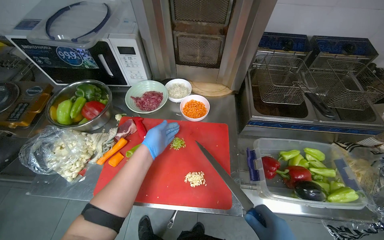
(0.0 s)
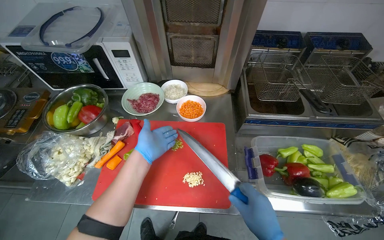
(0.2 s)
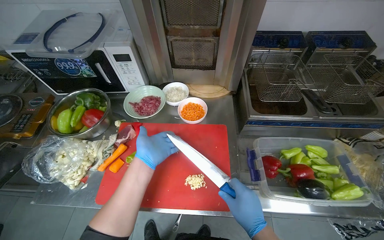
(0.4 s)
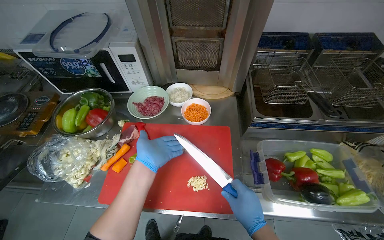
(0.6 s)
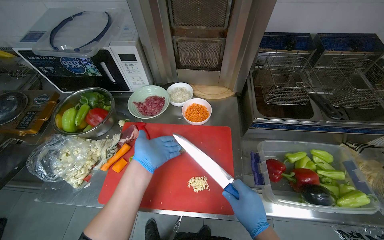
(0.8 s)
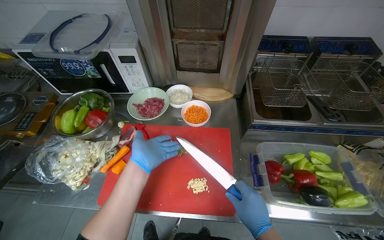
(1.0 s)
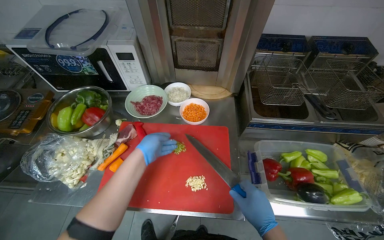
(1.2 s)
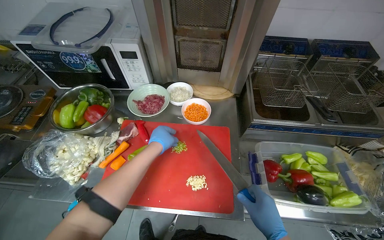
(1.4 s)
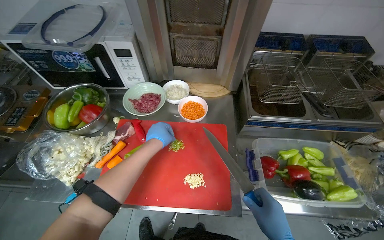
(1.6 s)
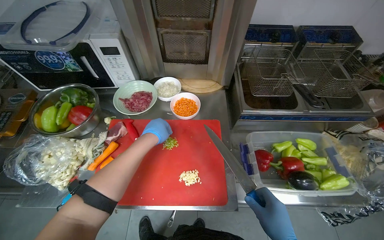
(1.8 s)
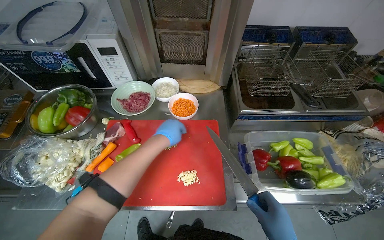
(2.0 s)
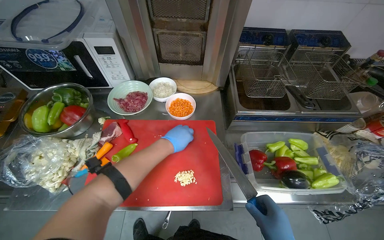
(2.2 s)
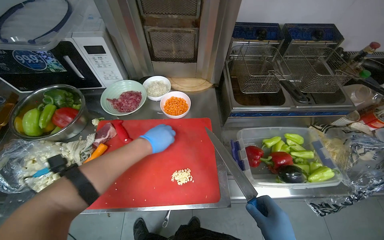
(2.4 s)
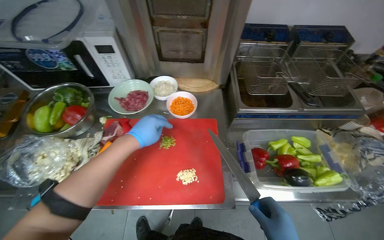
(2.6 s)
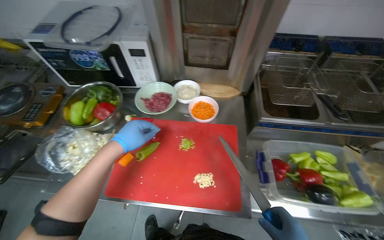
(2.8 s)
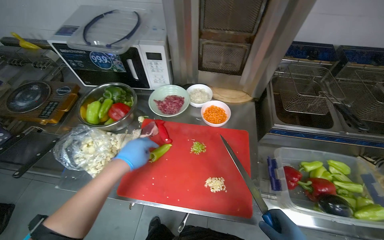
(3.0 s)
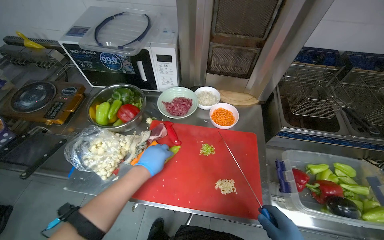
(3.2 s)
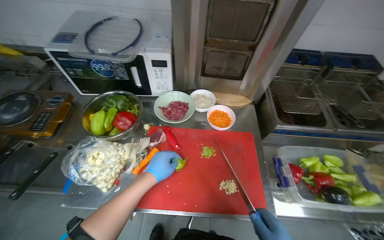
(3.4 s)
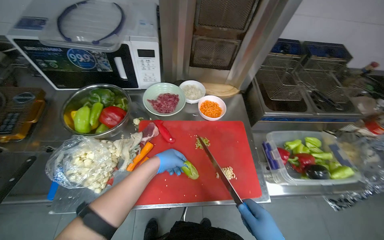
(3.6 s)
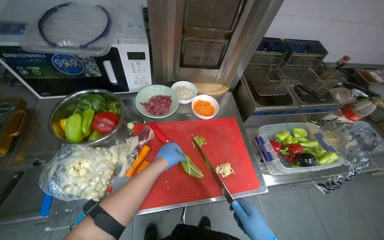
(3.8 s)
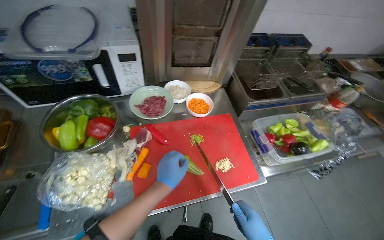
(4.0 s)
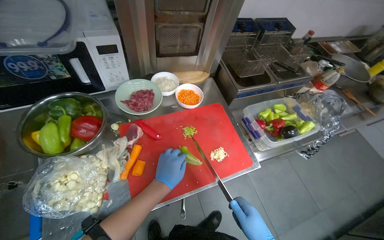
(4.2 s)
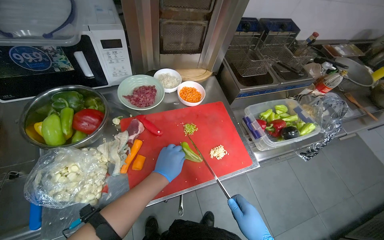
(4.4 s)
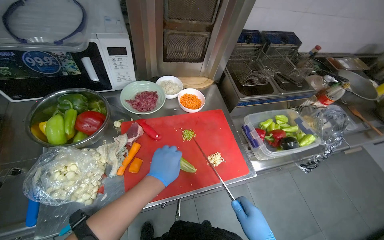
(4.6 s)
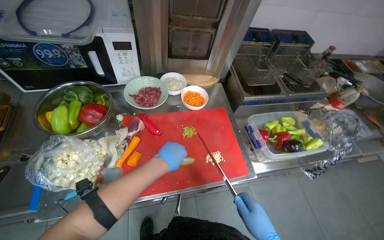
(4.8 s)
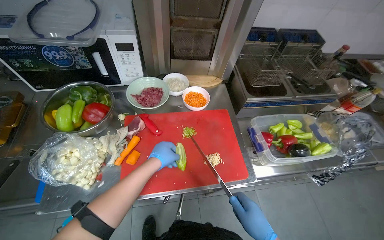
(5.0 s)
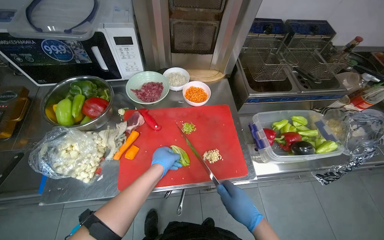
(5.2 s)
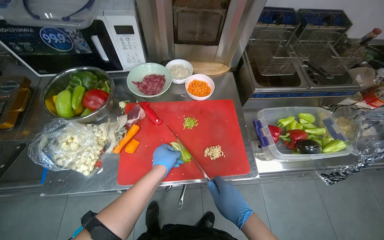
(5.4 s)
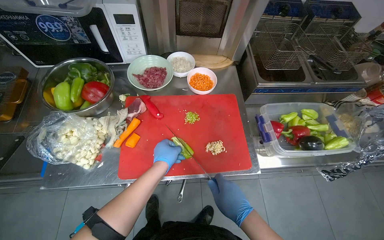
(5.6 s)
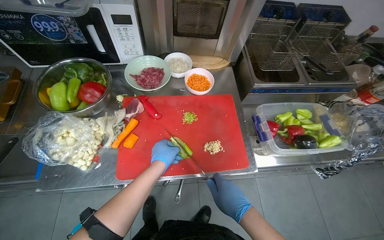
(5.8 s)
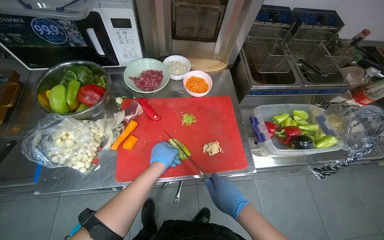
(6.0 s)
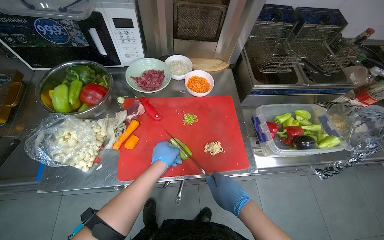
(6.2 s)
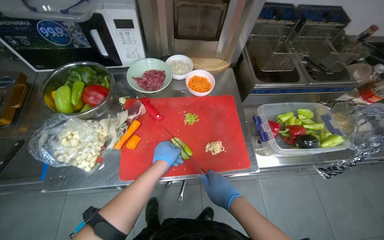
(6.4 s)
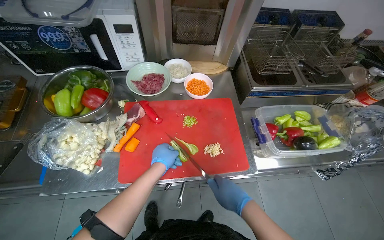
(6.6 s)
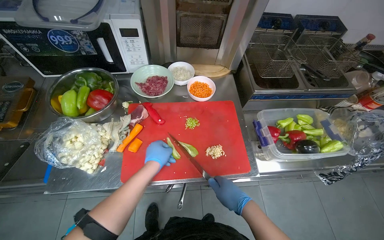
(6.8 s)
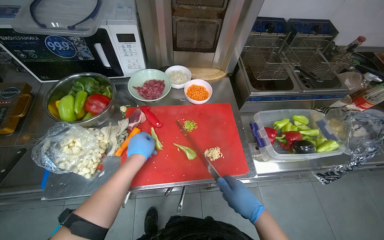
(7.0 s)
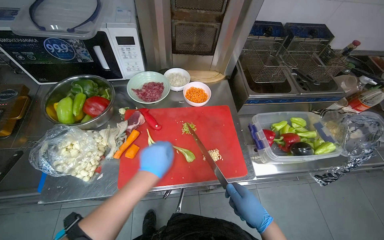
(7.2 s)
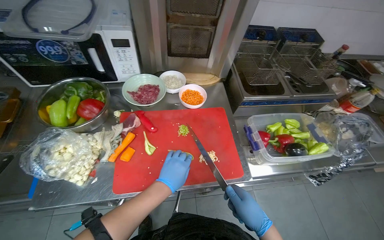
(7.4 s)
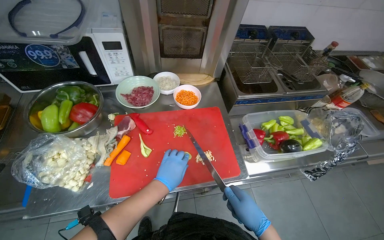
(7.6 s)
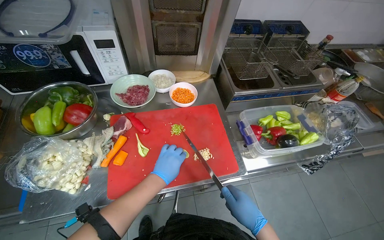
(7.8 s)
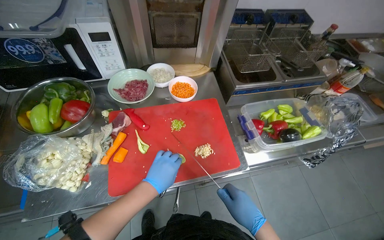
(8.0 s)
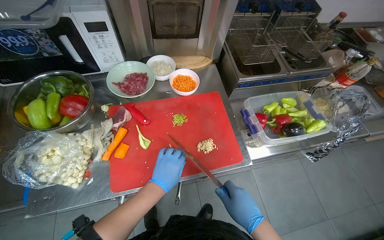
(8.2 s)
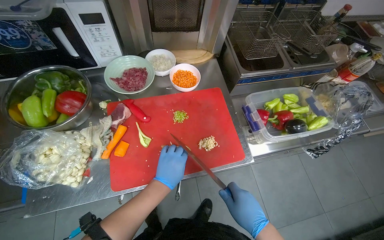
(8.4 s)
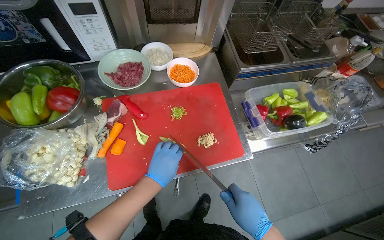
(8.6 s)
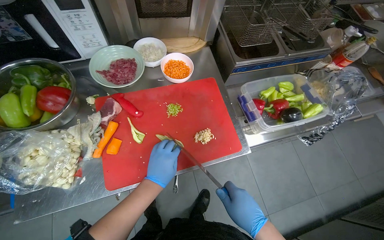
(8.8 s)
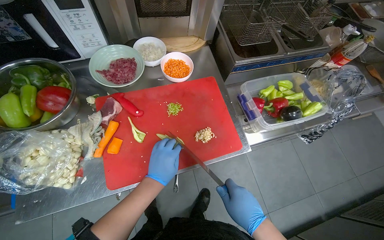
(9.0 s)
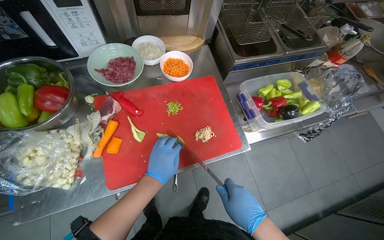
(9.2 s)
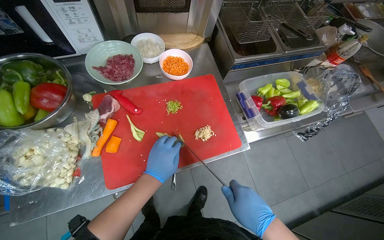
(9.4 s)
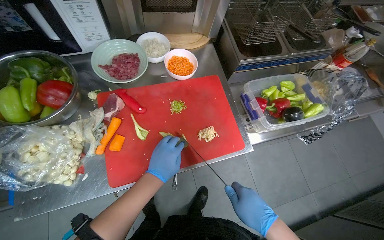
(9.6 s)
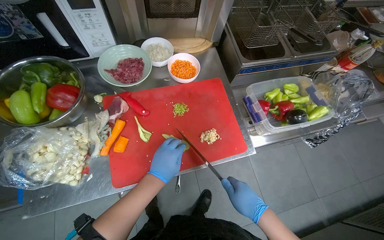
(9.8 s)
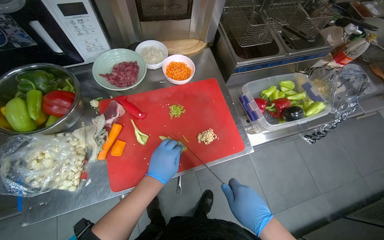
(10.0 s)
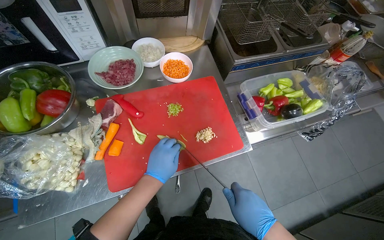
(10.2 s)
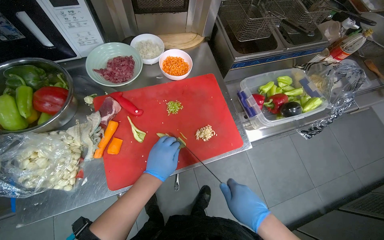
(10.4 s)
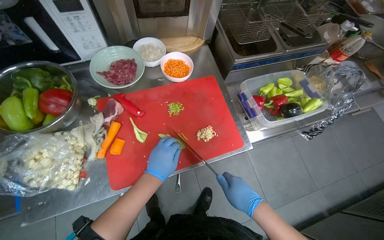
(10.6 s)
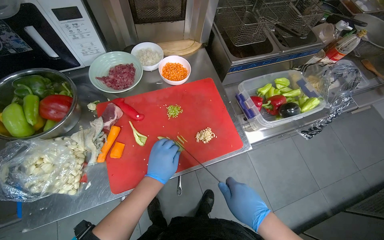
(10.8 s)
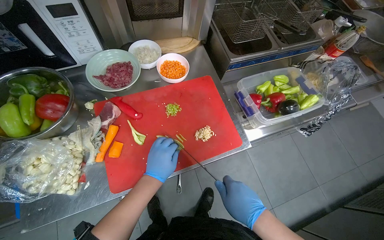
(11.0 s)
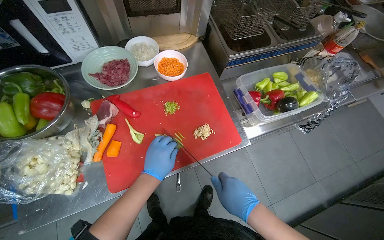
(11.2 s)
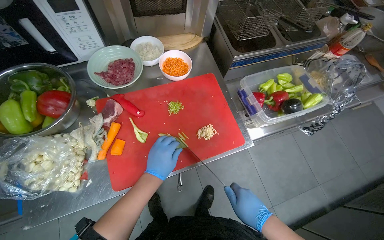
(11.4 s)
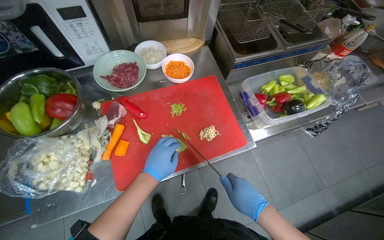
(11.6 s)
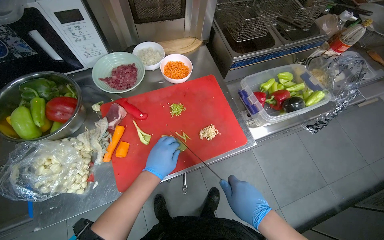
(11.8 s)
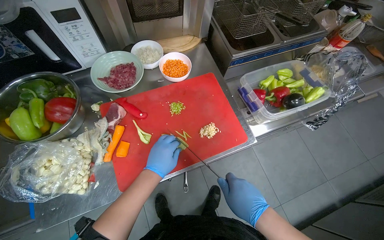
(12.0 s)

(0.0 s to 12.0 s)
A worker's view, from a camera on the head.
Job: preparing food.
The whole recording: Slicing green peppers. The worker slices green peppers on a red cutting board.
0.0 s - 1.6 s: The left hand goes about 10 cm nearer to the camera.
1.6 s - 3.0 s: The left hand goes about 15 cm to the left and nearer to the camera.
3.0 s - 4.4 s: The wearer's head swings roughly 30 degrees to the right.
6.0 s - 10.4 s: The hands stay close to where they were, moving slightly.
10.4 s - 12.0 s: The hands stay close to where they were, moving slightly.

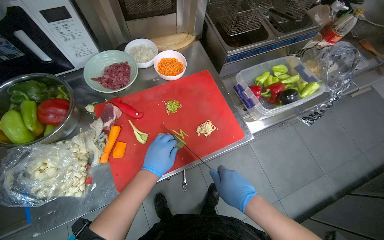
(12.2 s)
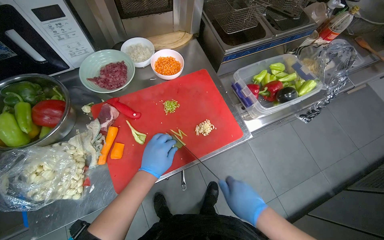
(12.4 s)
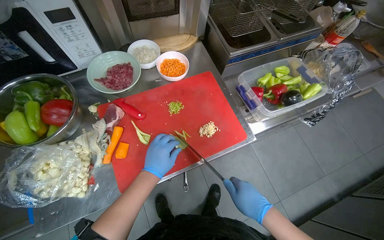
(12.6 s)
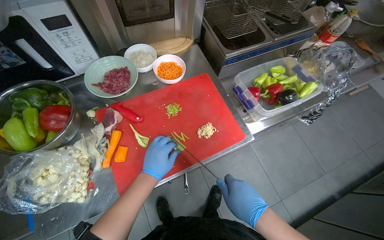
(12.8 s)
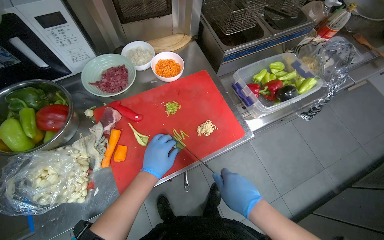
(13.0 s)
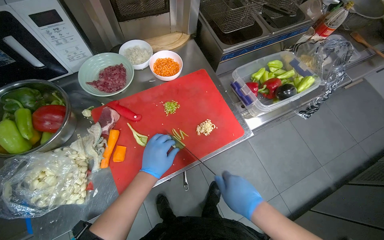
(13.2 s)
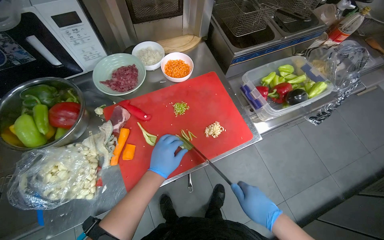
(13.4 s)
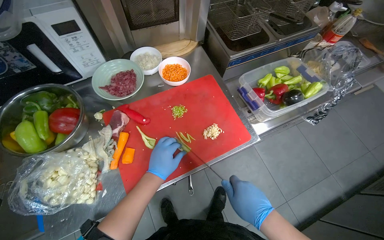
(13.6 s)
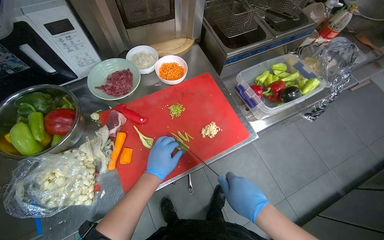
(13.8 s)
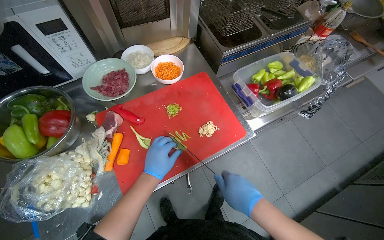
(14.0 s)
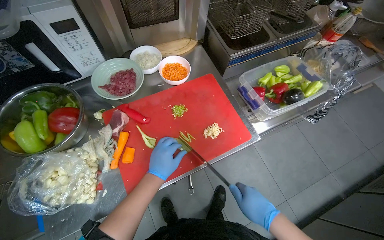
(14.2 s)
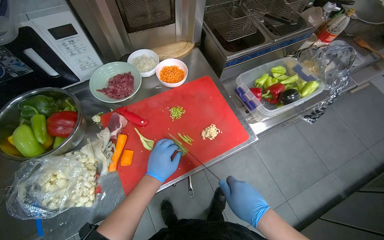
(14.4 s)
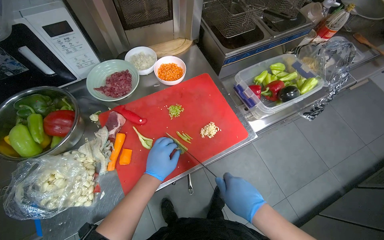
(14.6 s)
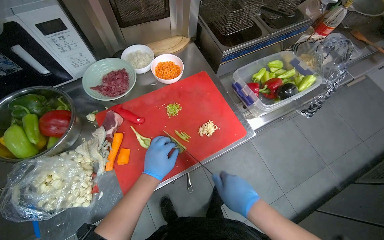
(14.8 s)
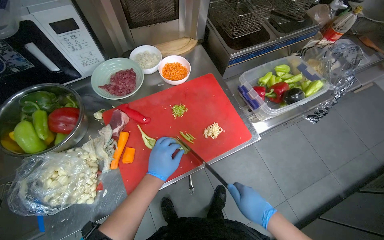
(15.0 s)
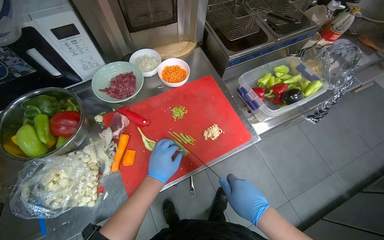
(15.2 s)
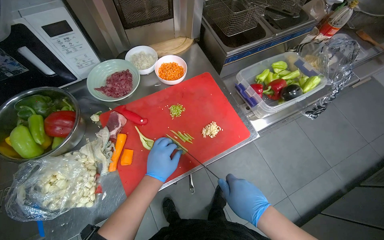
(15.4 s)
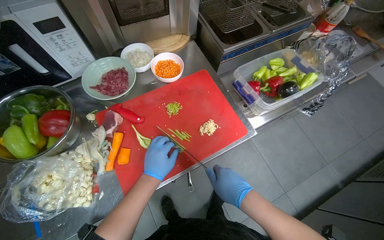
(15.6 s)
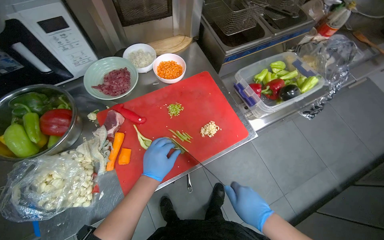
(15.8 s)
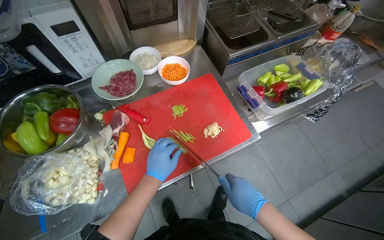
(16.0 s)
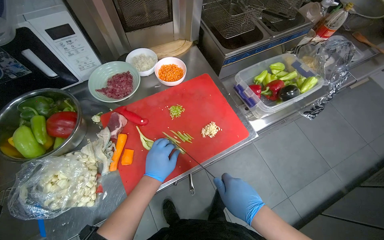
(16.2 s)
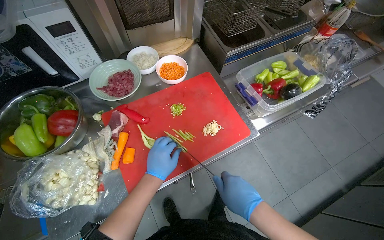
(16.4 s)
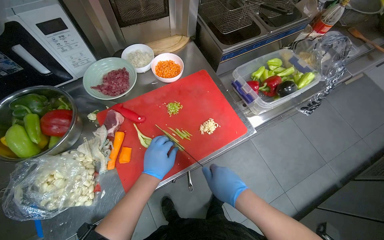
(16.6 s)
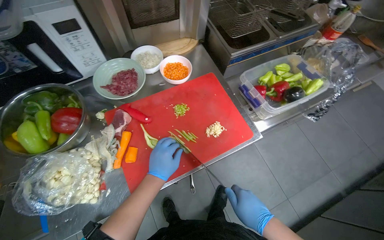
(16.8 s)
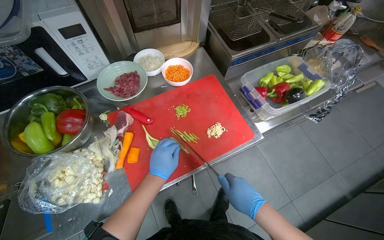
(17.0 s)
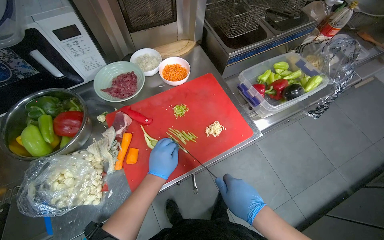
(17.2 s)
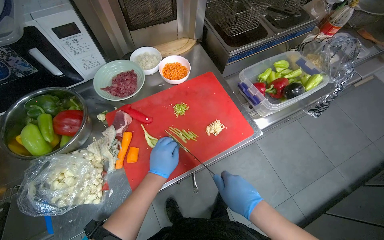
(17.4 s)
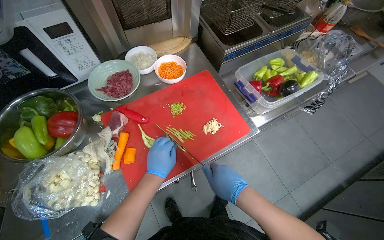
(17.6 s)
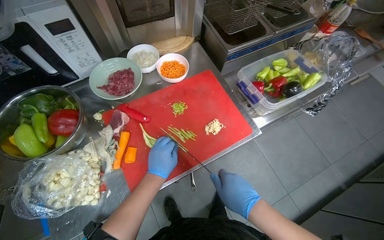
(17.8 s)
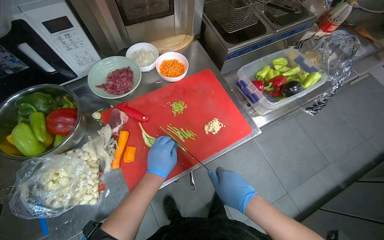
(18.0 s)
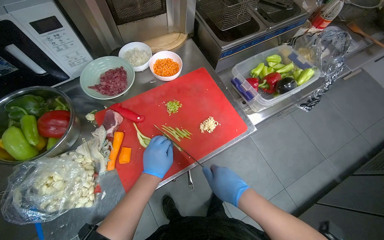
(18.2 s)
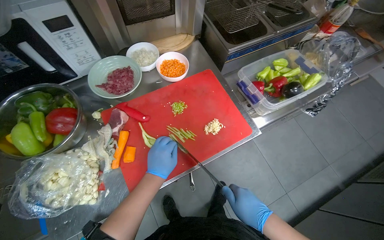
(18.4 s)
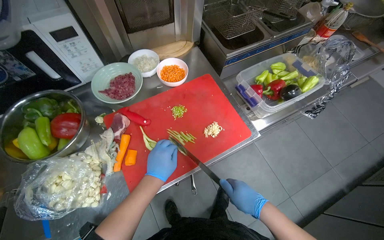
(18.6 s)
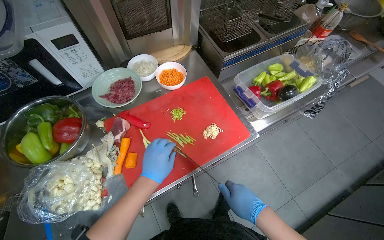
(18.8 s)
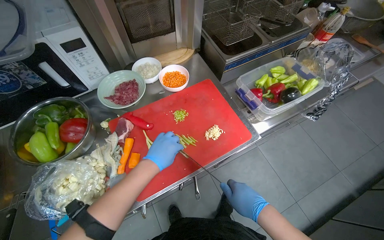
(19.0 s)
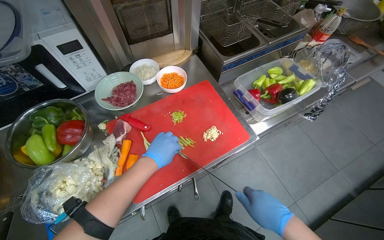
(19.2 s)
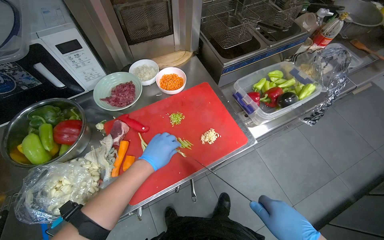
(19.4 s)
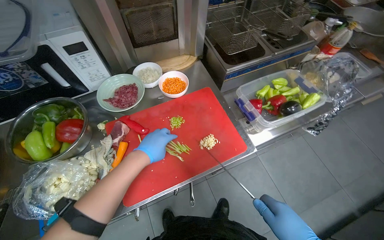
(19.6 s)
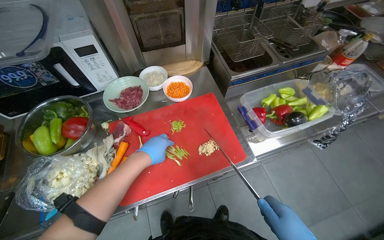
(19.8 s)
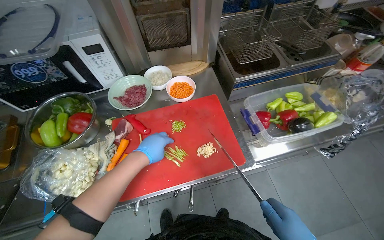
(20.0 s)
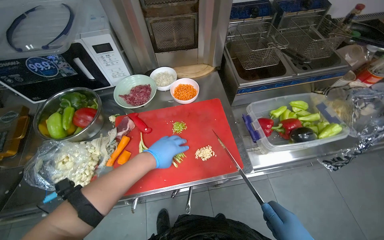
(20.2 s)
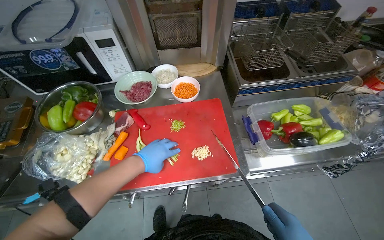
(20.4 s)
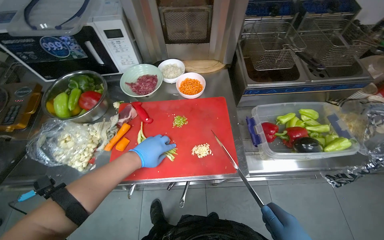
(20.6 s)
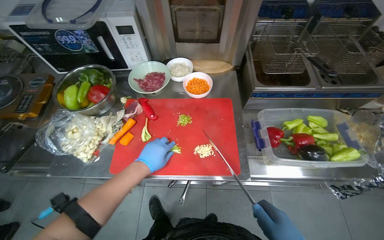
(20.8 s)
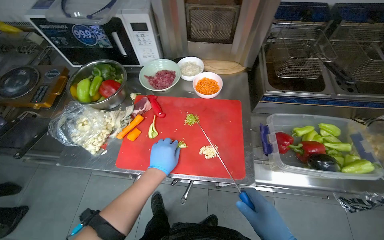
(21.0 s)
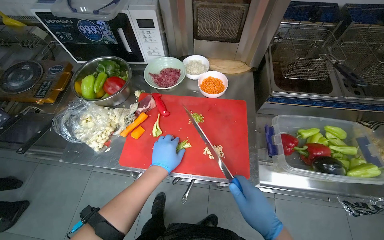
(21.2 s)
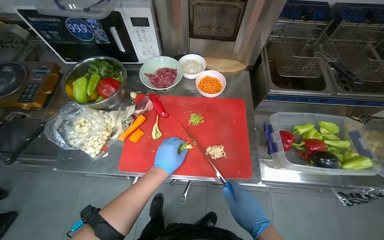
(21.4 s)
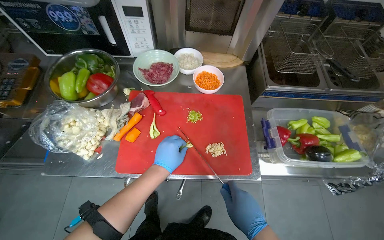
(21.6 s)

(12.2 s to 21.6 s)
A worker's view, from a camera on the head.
Job: preparing food.
The whole recording: Slicing green peppers. The worker slices green peppers on a red cutting board.
12.2 s - 18.4 s: The hands make small movements and keep their place.
